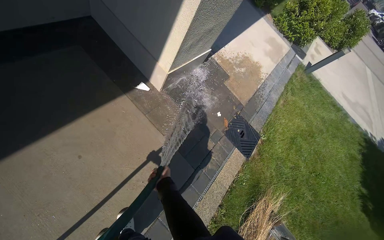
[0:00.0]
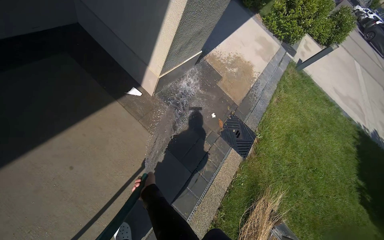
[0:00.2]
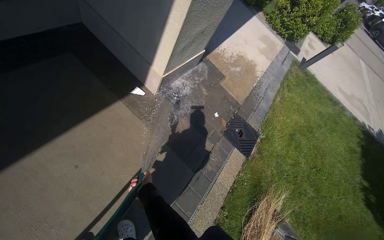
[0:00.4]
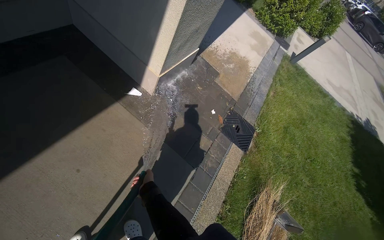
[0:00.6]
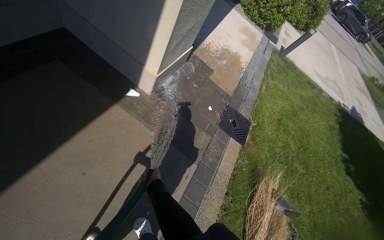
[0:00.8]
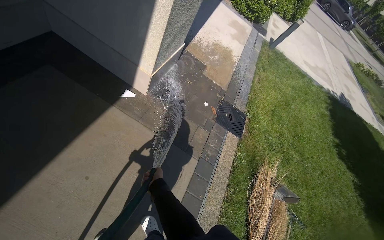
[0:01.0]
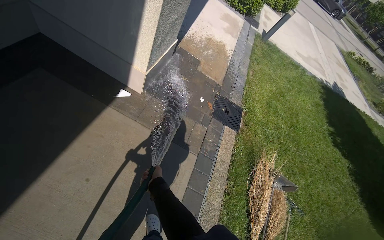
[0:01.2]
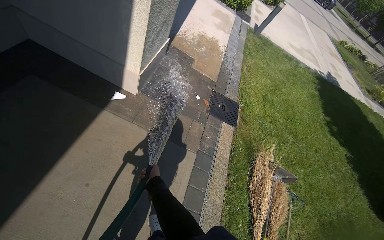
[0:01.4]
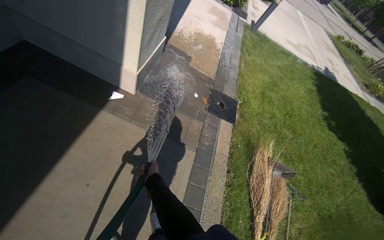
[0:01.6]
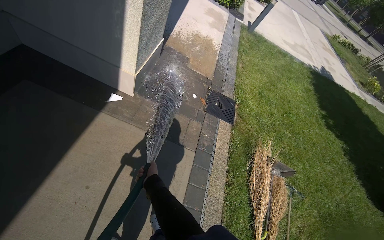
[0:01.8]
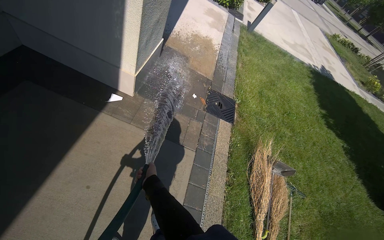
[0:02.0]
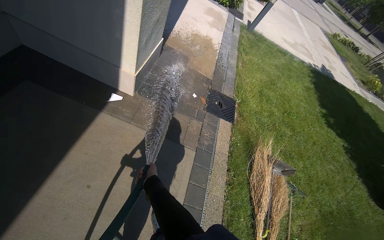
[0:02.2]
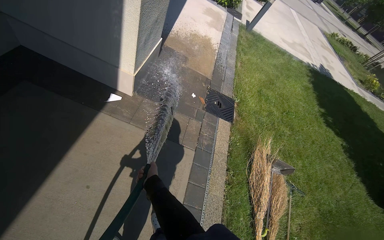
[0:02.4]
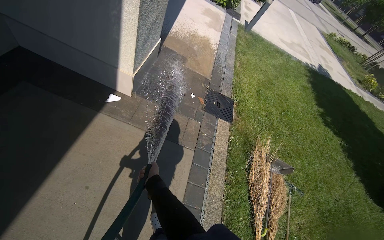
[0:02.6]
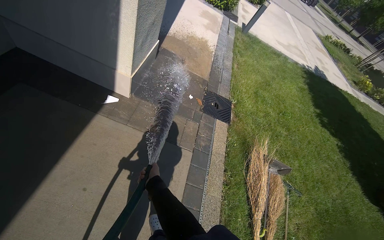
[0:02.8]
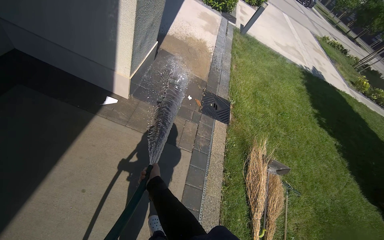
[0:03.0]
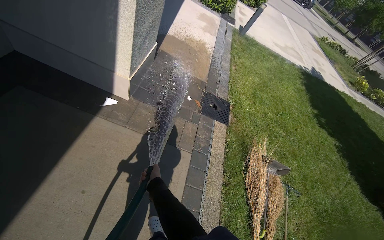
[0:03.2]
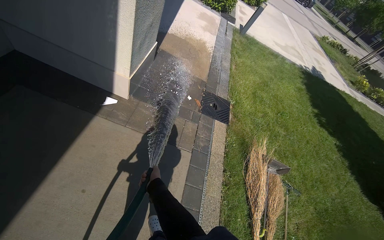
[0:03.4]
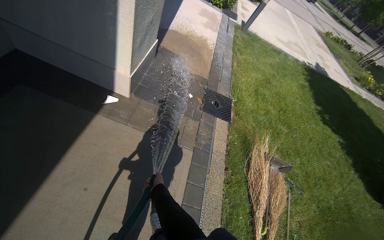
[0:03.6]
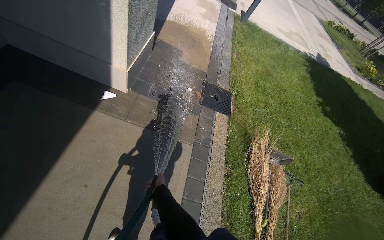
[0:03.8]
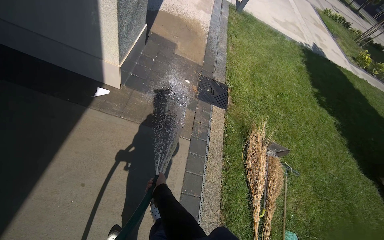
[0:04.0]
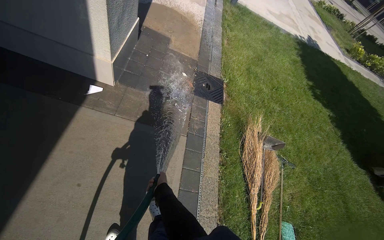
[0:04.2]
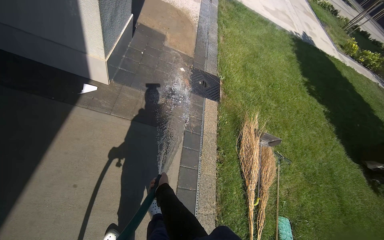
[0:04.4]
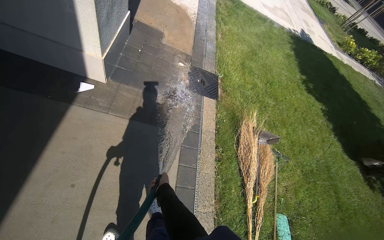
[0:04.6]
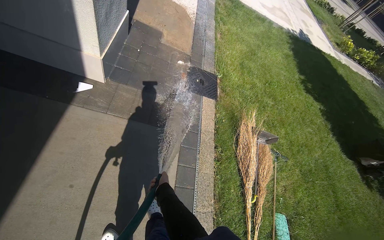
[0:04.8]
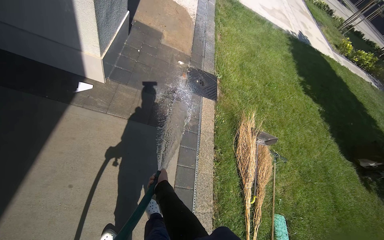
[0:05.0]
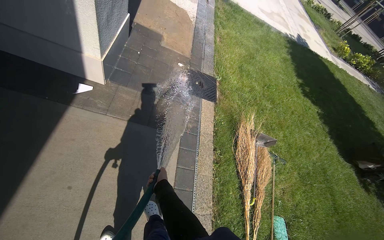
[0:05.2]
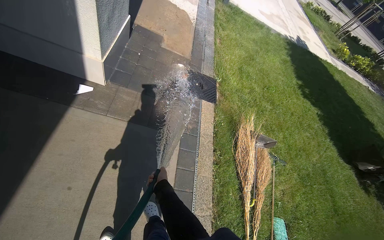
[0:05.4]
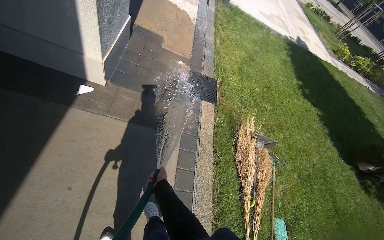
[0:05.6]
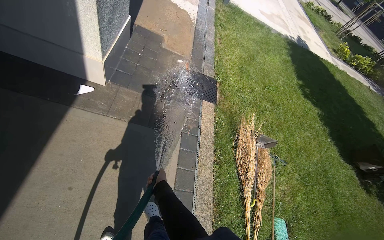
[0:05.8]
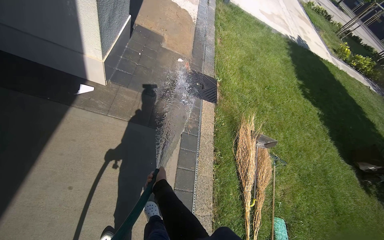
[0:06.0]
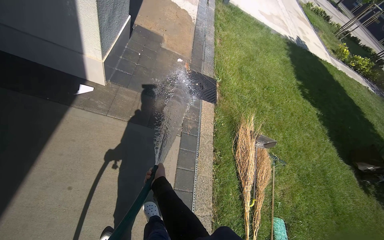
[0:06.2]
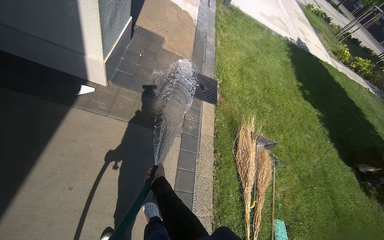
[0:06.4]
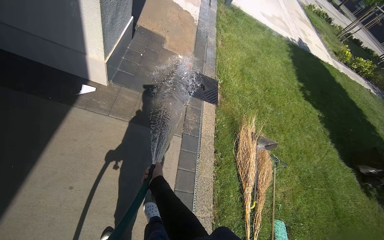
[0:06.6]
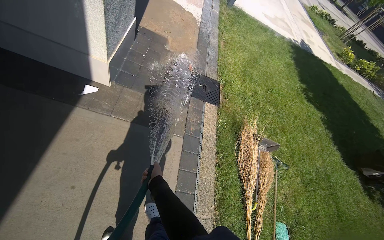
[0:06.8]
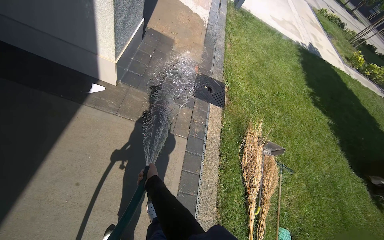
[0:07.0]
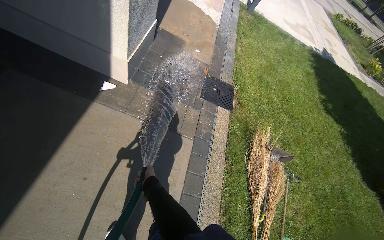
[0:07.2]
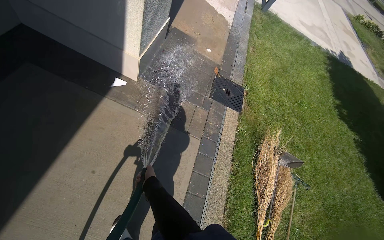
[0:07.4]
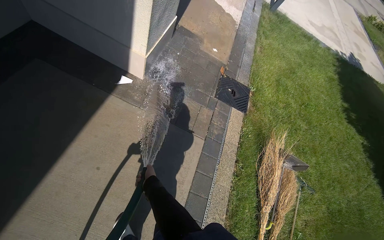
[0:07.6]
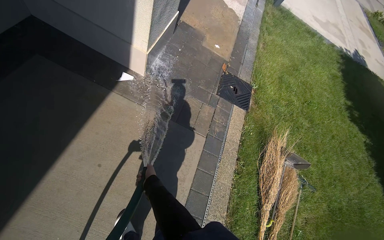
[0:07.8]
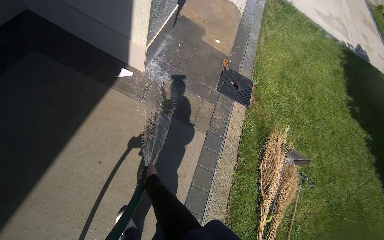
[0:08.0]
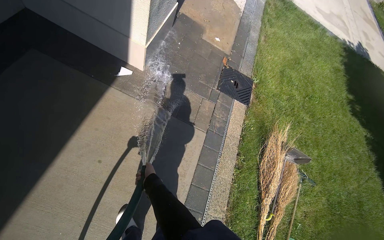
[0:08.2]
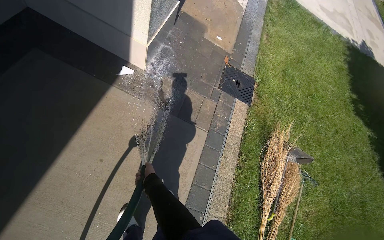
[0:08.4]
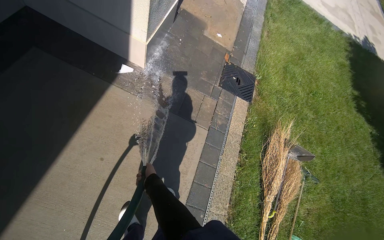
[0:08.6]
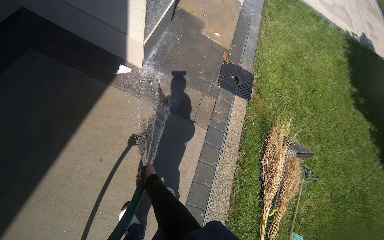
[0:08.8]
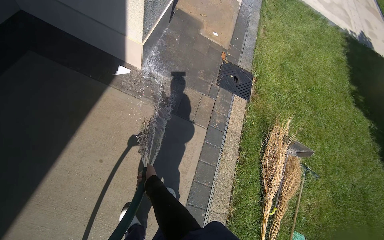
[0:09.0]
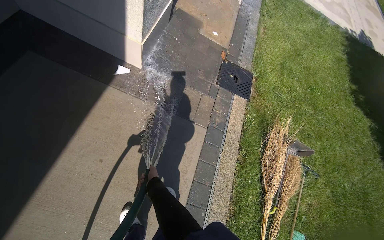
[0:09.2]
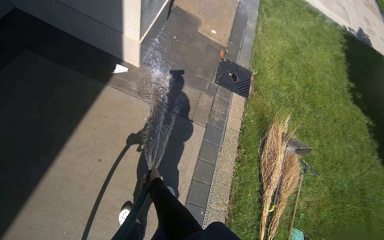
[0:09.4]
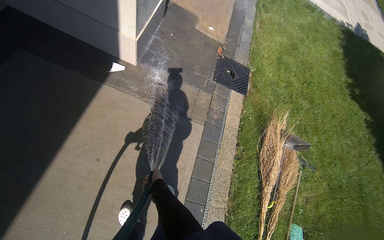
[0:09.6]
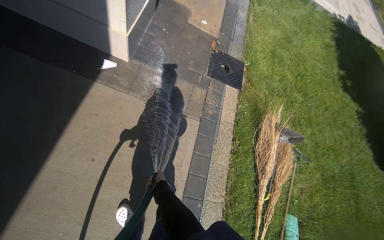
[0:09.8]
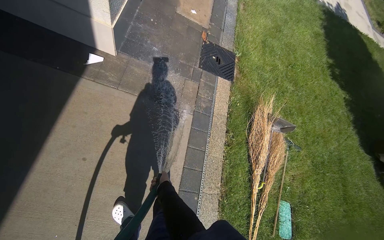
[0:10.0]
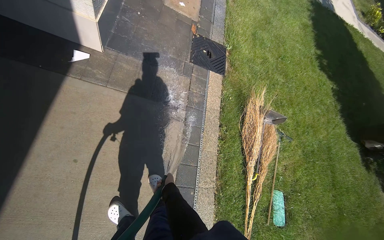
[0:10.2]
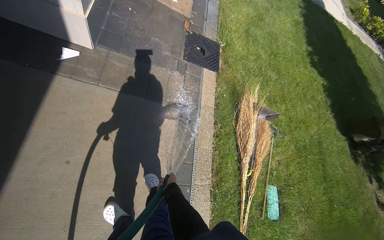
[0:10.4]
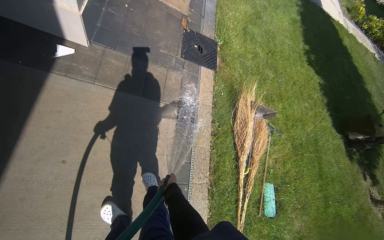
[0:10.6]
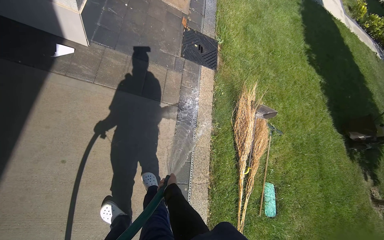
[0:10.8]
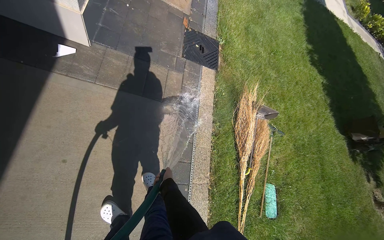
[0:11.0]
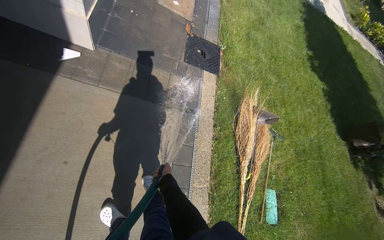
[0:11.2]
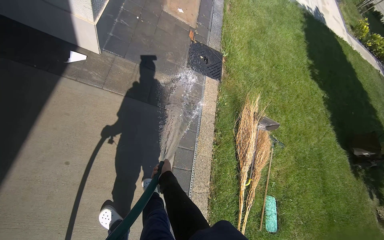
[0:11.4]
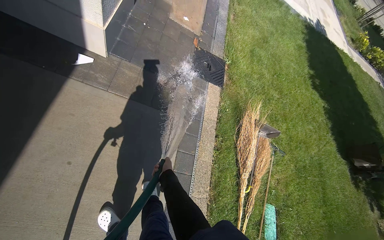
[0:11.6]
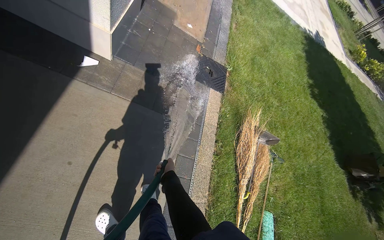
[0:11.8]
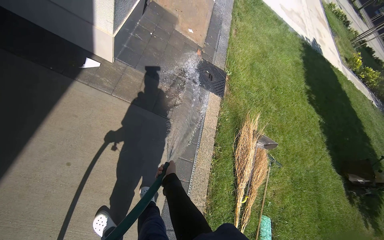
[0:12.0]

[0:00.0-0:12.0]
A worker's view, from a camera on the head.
Job: wiping surfaces.
The whole recording: Spraying water on sidewalk. The worker sprays water onto the sidewalk using a hose.
0:09.0 to 0:10.4: The right hand shifts some 30 cm farther from the camera, down the picture and to the right.
0:10.4 to 0:12.0: The right hand heads nearer to the camera and up the picture, covering approximately 25 cm.

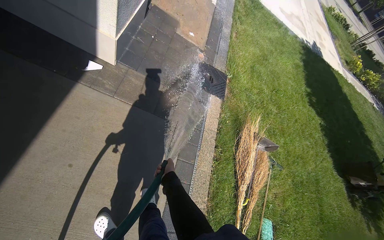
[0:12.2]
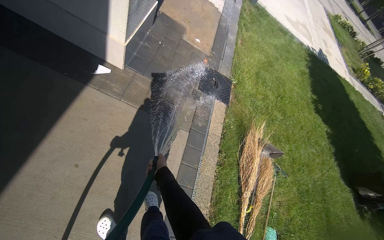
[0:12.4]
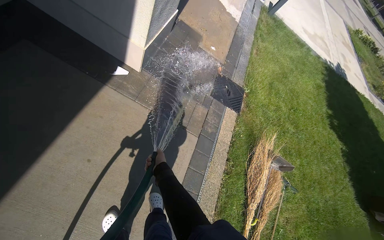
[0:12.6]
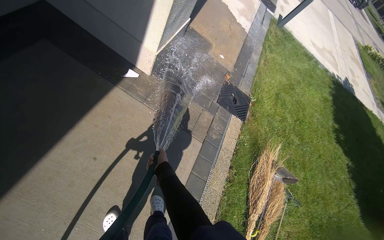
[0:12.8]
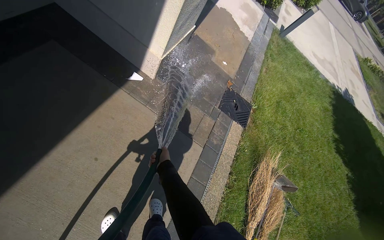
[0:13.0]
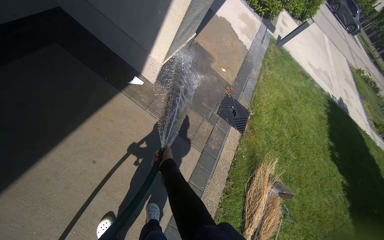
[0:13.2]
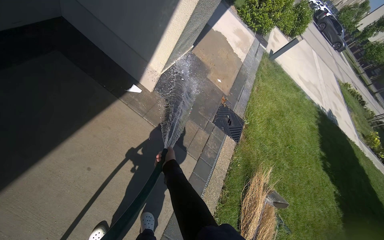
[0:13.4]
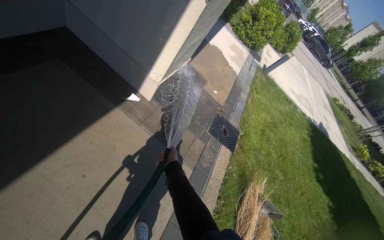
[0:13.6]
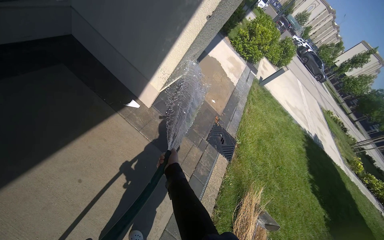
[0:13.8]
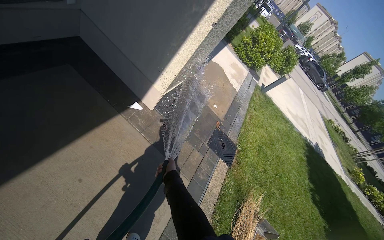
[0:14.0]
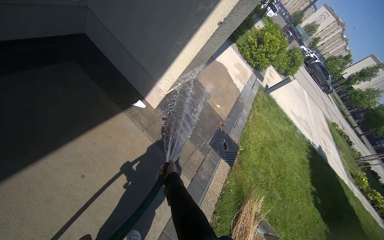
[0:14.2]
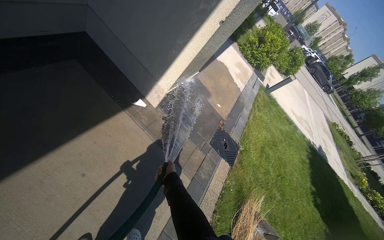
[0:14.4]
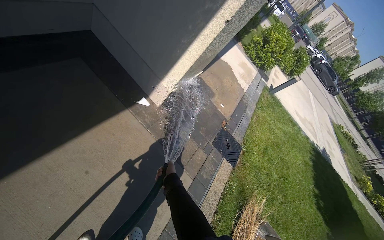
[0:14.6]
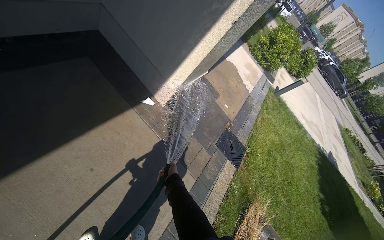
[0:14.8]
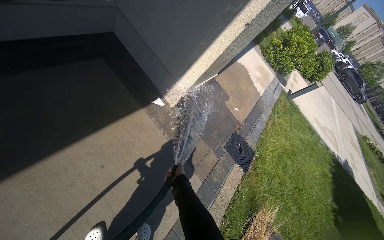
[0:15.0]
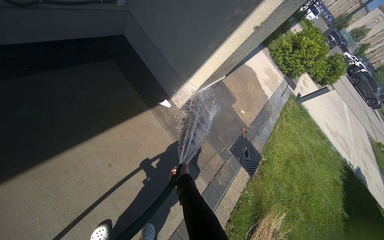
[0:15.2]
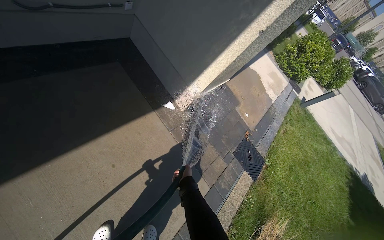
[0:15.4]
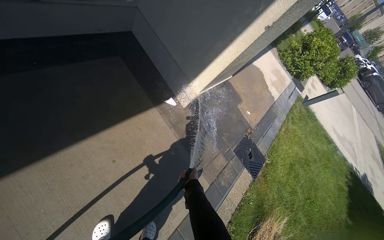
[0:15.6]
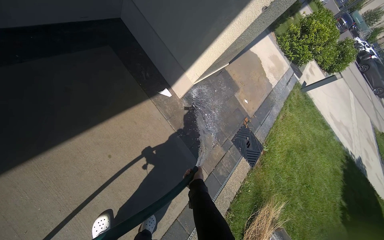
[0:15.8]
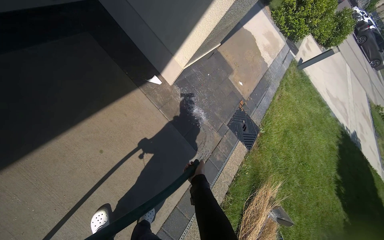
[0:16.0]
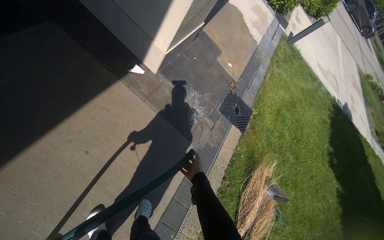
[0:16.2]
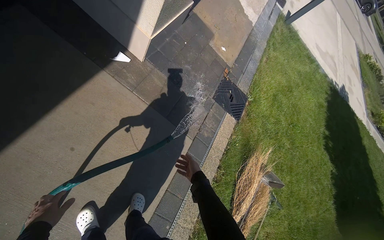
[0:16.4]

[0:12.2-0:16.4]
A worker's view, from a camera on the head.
Job: wiping surfaces.
The whole recording: Spraying water on sidewalk. The worker sprays water onto the sidewalk using a hose.
0:12.2 to 0:13.6: The view tips upward by some 15 degrees.
0:15.0 to 0:16.4: The view tips downward by approximately 20 degrees. The right hand shifts approximately 20 cm to the right.

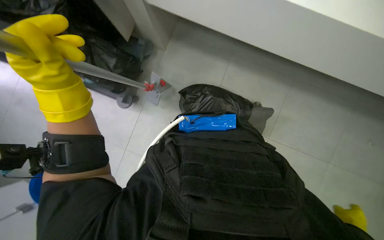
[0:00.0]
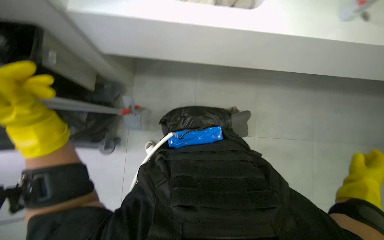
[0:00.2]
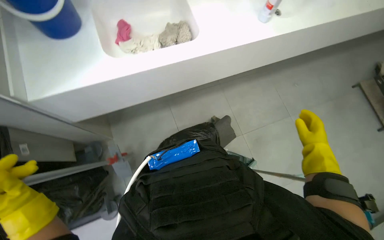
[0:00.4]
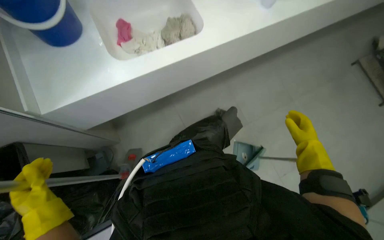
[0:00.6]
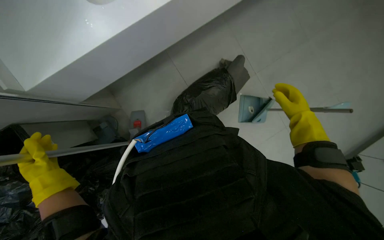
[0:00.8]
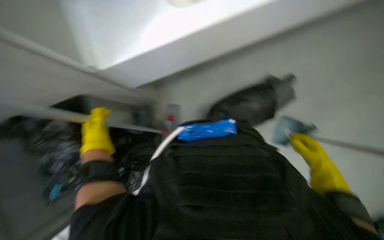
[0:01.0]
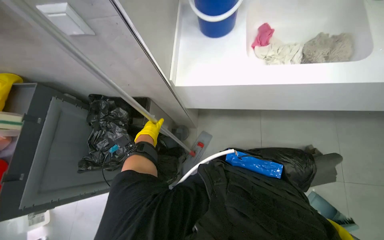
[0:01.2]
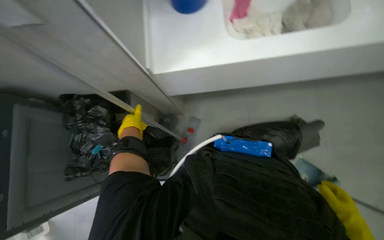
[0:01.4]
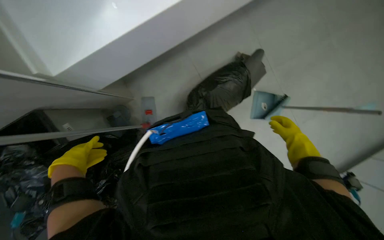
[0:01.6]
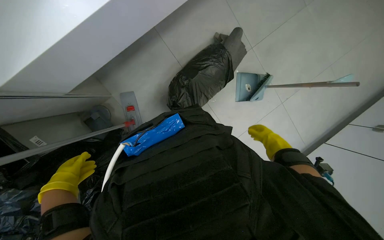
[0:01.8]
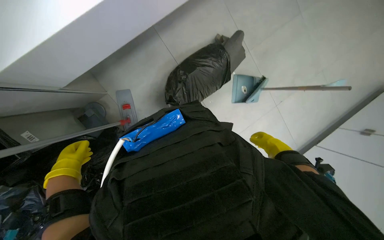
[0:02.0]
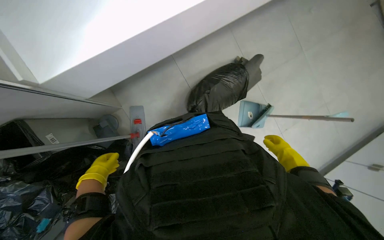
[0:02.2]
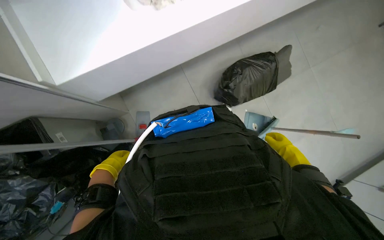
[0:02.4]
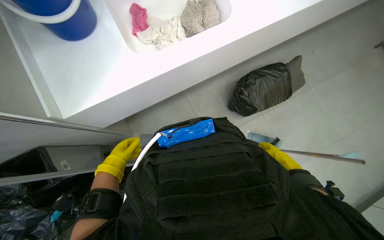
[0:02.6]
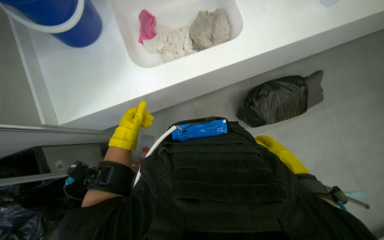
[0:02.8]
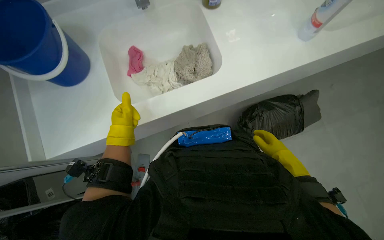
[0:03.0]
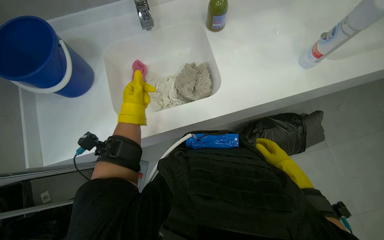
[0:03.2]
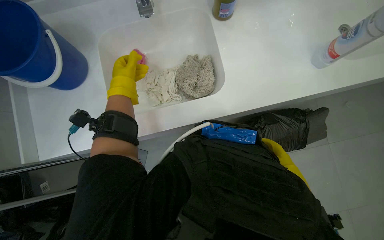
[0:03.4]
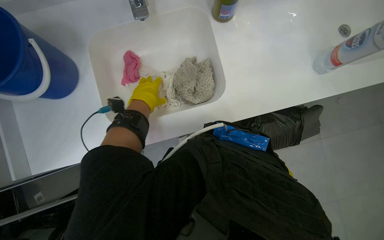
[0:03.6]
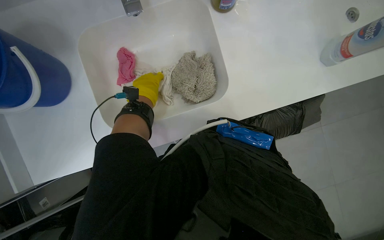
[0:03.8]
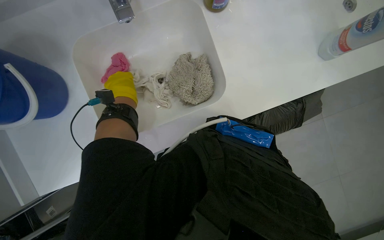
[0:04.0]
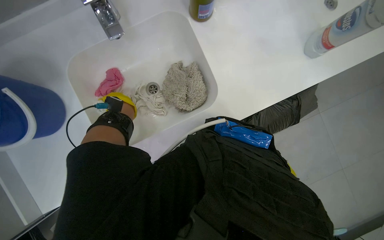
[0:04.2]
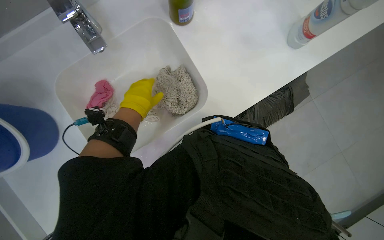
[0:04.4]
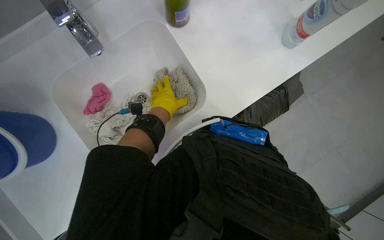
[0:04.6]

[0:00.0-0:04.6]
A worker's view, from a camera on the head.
Job: preparing cleaning supplies.
The whole recording: Cleaning and preparing mop head. The worker cleans the mop head in the sink, fills a bucket with water, wrings it out, and attaches it to the mop handle.
0:00.0 to 0:01.6: The view tips downward by approximately 20 degrees. Everything in view rotates some 30 degrees counterclockwise.
0:01.6 to 0:03.0: The view tilts approximately 15 degrees upward. The left hand moves up the picture and to the right, approximately 35 cm.
0:03.0 to 0:04.6: The view tips downward by some 15 degrees. The left hand heads up the picture and to the right, covering approximately 40 cm.
